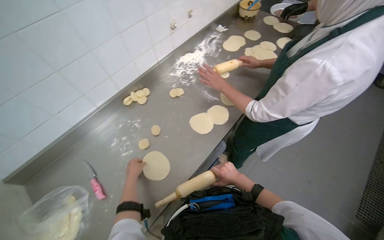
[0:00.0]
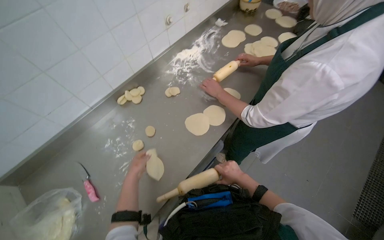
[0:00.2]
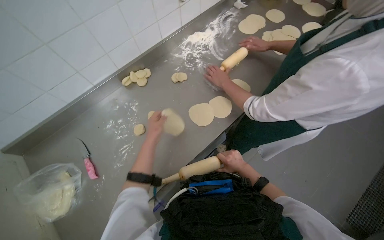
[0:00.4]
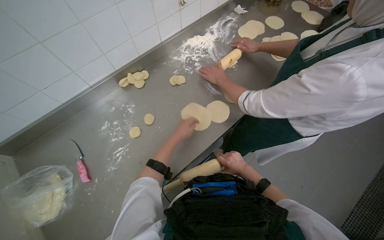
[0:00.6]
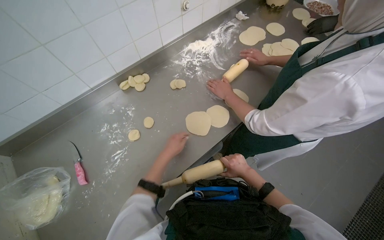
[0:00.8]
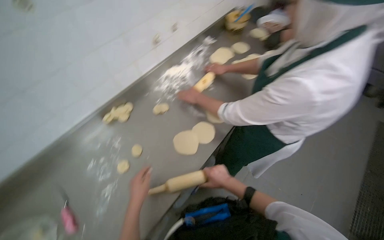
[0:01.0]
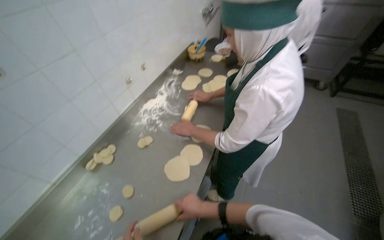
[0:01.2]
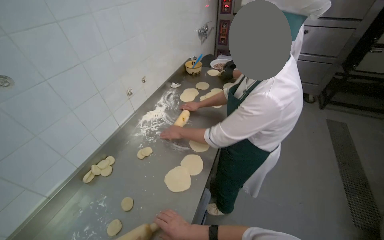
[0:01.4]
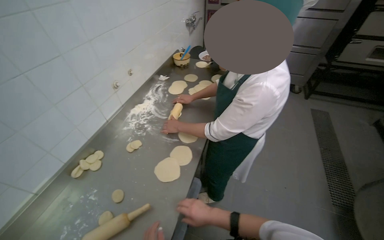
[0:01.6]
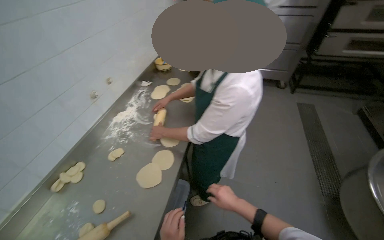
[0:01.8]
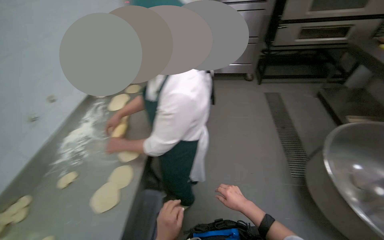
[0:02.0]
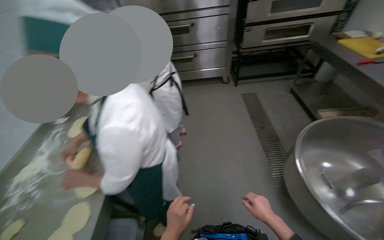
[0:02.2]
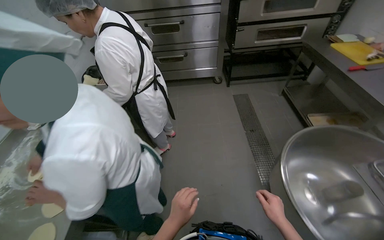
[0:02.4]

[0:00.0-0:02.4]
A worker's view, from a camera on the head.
Job: preparing food.
The whole recording: Rolling dough pieces with rolling pin. The worker rolls small pieces of dough into flat circles using a rolling pin on a metal counter.
0:00.0 to 0:01.2: The view tips upward by roughly 10 degrees.
0:01.2 to 0:02.4: The wearer moves to the right, approximately 50 cm. The wearer's head swings some 25 degrees to the right.

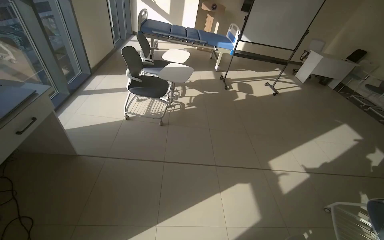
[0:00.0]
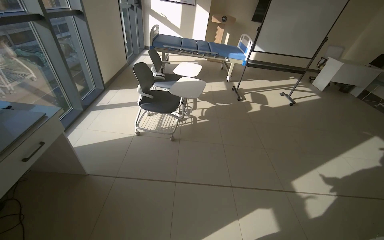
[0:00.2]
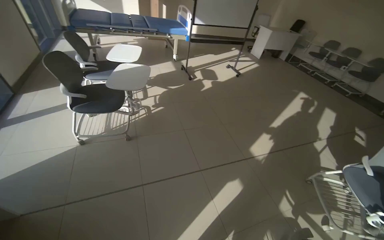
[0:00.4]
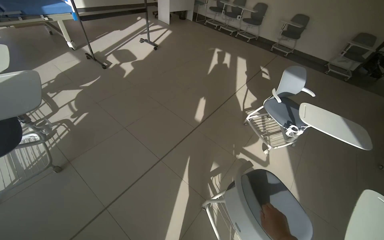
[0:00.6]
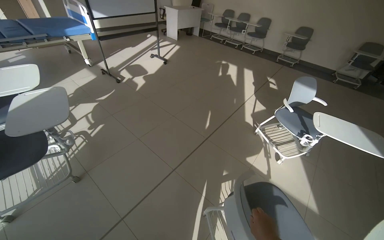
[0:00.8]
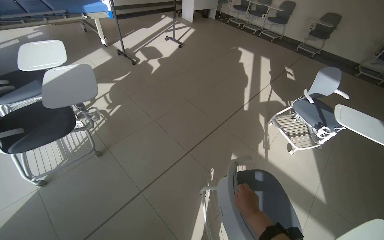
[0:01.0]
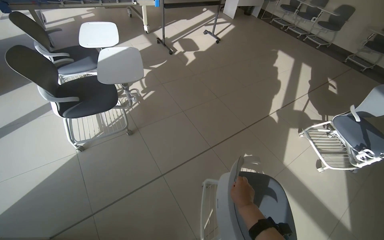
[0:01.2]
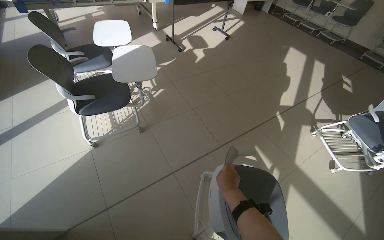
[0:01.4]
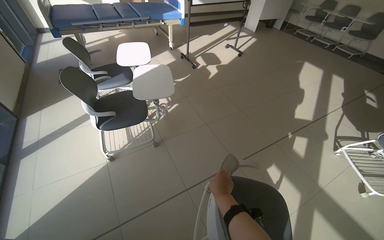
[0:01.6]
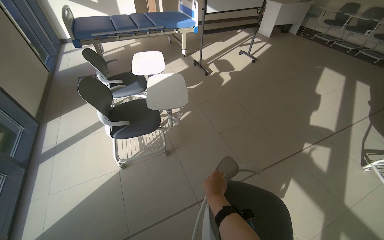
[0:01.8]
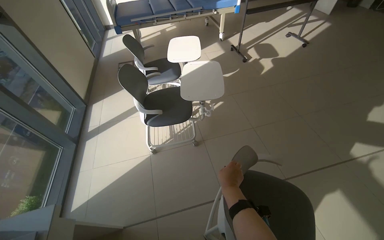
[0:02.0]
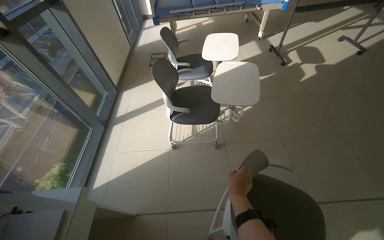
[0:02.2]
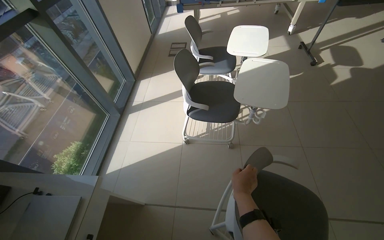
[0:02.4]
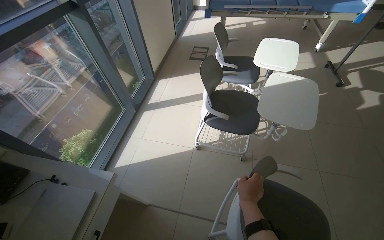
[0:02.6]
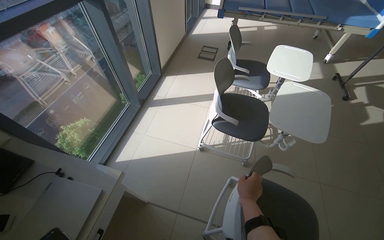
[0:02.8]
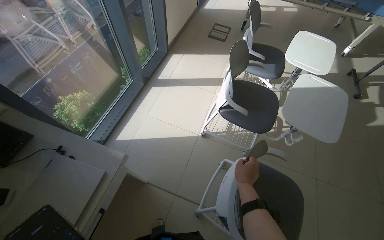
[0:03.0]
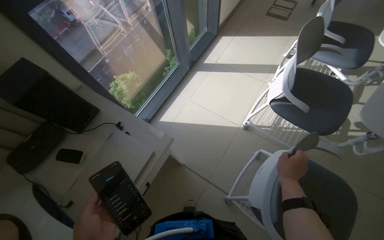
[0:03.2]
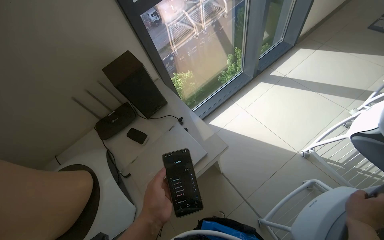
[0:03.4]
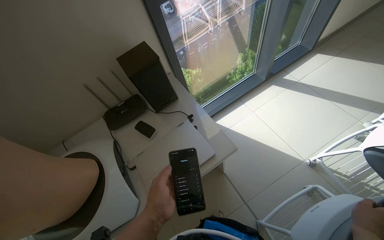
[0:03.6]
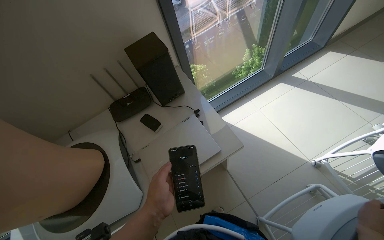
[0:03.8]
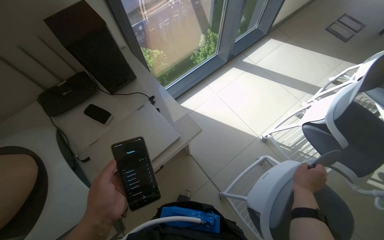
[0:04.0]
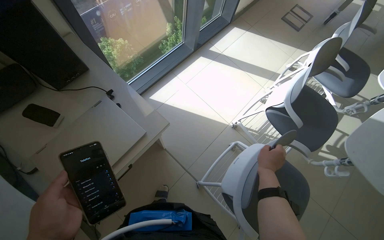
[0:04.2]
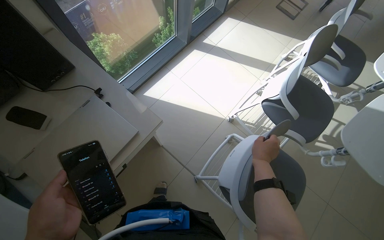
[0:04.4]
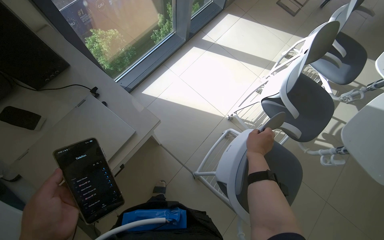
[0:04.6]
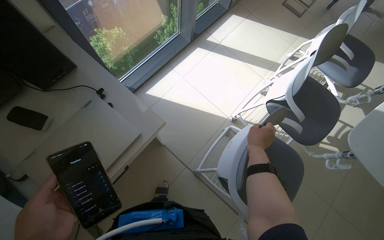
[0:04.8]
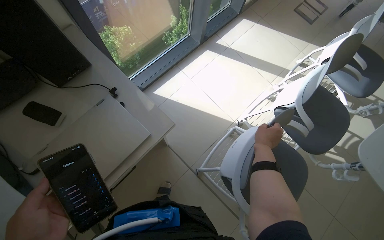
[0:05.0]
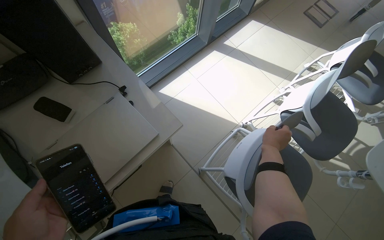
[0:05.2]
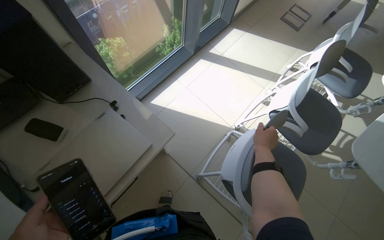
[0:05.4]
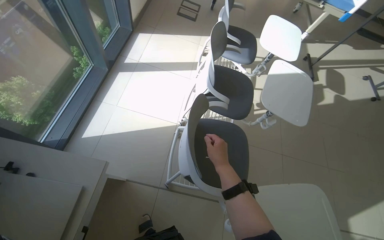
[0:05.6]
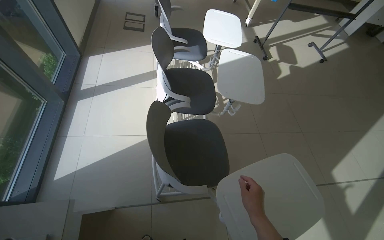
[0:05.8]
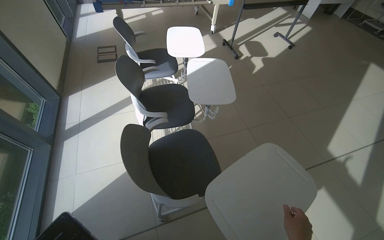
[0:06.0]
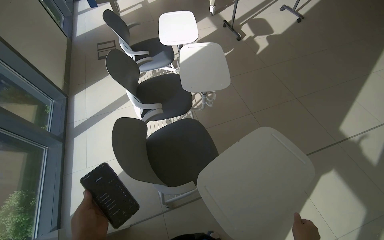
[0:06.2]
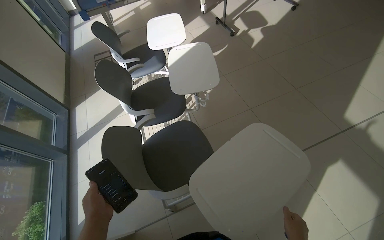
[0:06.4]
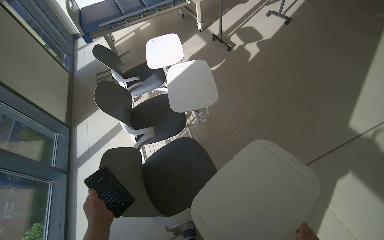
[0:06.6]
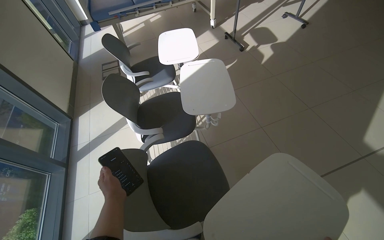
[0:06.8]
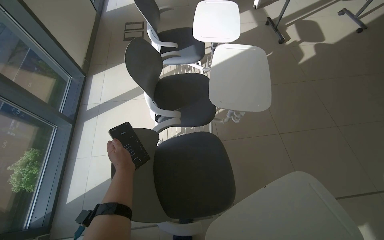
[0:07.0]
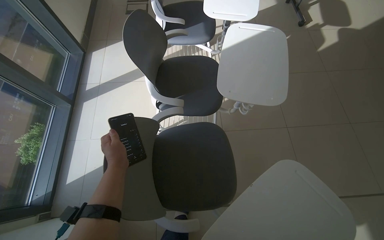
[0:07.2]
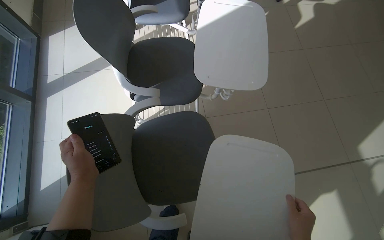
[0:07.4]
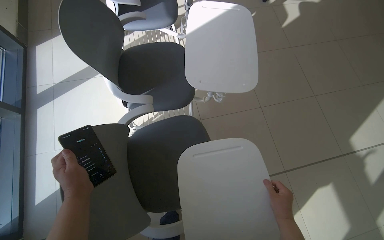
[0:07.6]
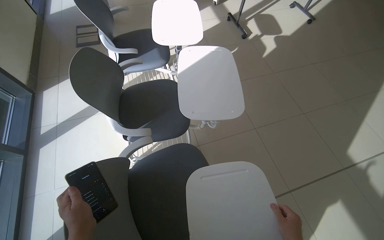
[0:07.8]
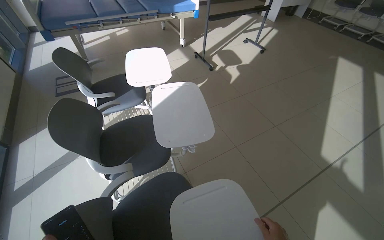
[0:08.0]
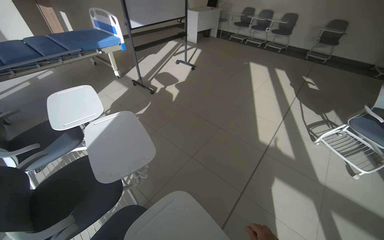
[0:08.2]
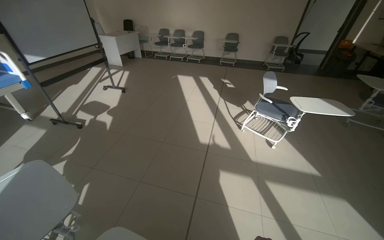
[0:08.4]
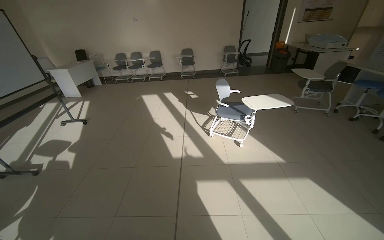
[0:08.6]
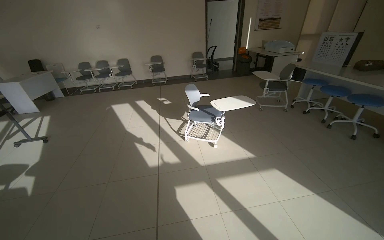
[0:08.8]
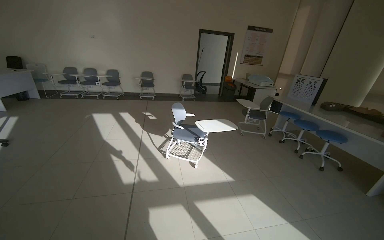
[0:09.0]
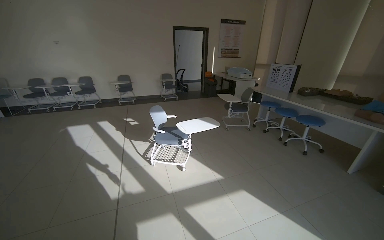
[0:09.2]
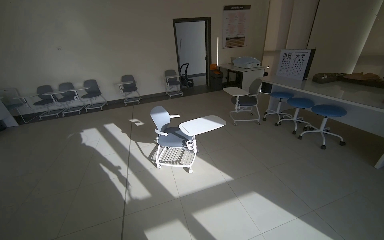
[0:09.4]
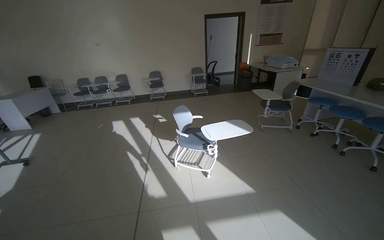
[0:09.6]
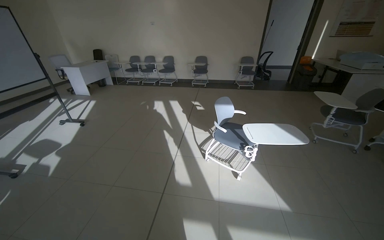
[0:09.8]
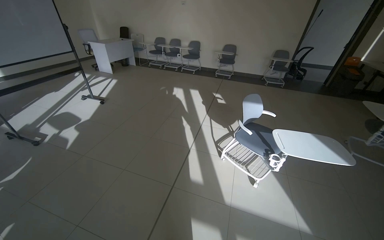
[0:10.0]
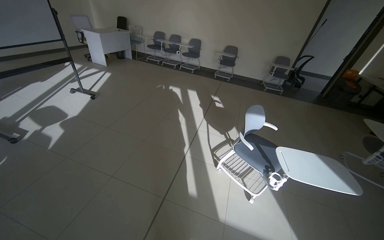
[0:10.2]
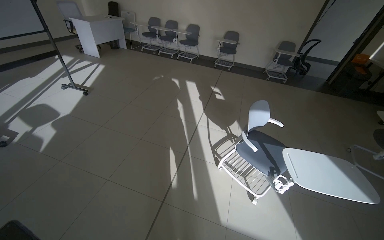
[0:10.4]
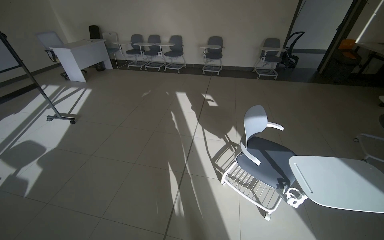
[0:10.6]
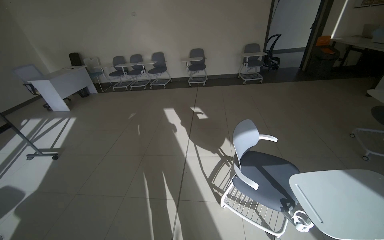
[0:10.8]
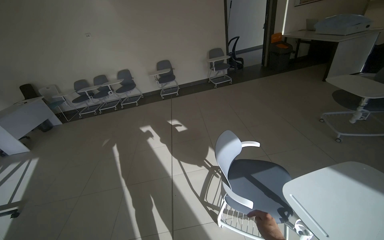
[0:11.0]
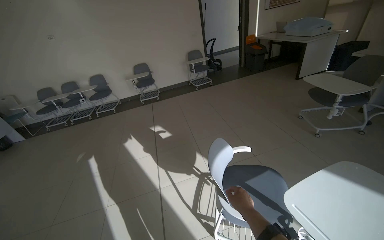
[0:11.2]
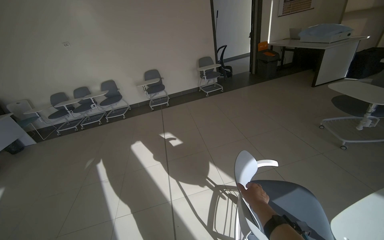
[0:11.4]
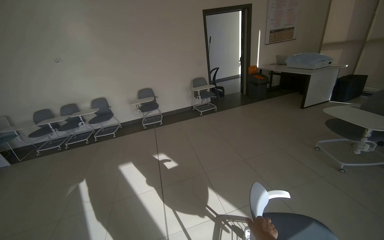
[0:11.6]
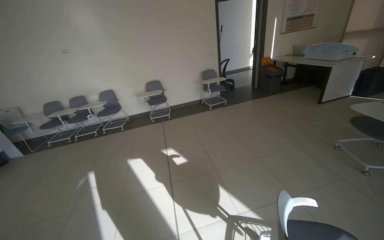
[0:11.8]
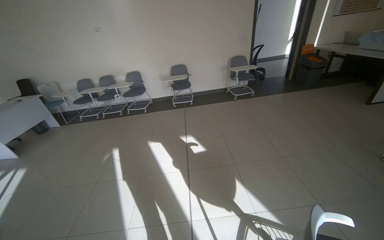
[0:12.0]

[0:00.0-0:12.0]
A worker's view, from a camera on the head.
Job: organizing items.
The whole recording: Arranging chairs with attached desks. The worker arranges chairs with attached desks in the room.
0:00.0 to 0:01.6: The wearer moves about 60 cm. The wearer looks some 25 degrees further to the right.
0:01.6 to 0:03.0: The camera travels approximately 40 cm. The wearer looks some 50 degrees further to the left. The view tilts some 15 degrees downward.
0:03.0 to 0:04.4: The camera pitches downward, by roughly 20 degrees.
0:04.4 to 0:06.0: The wearer looks about 60 degrees further to the right.
0:06.0 to 0:07.6: The view tips downward by roughly 20 degrees.
0:07.6 to 0:09.0: The head travels some 60 cm. The wearer looks some 85 degrees further to the right. The camera pitches upward, by approximately 50 degrees.
0:09.0 to 0:10.4: The wearer moves about 80 cm. The wearer's head swings roughly 30 degrees to the left. The view tilts approximately 20 degrees downward.
0:10.4 to 0:12.0: The head travels approximately 1 m.

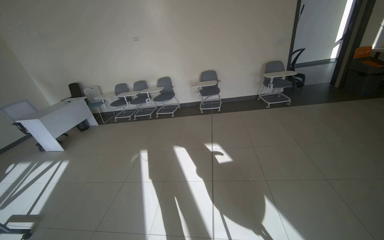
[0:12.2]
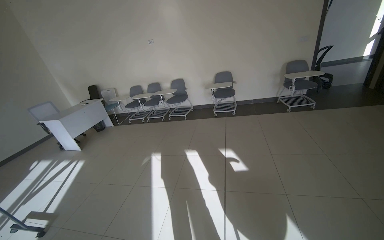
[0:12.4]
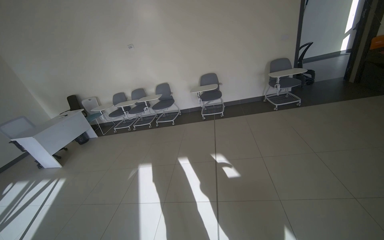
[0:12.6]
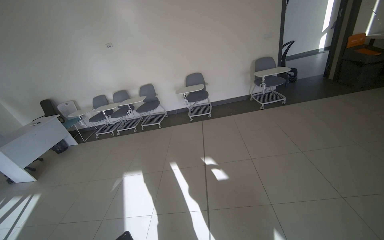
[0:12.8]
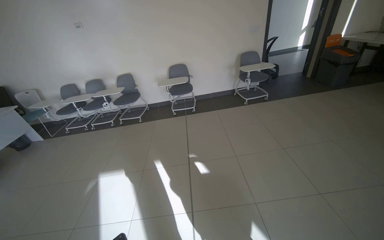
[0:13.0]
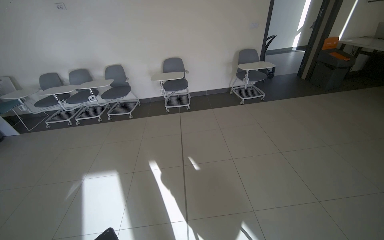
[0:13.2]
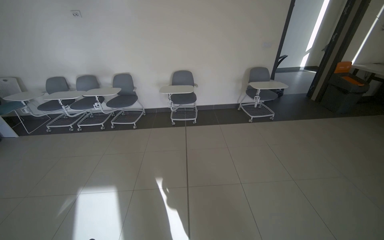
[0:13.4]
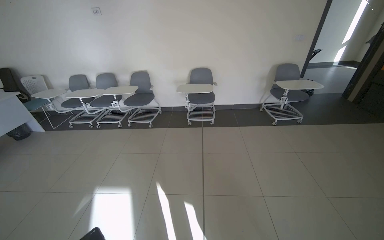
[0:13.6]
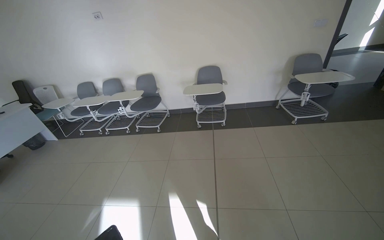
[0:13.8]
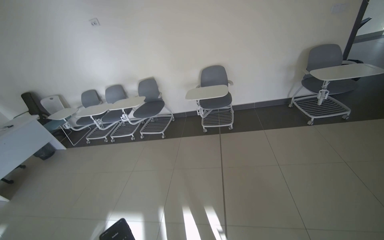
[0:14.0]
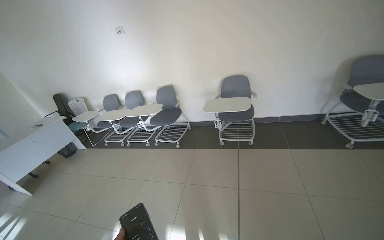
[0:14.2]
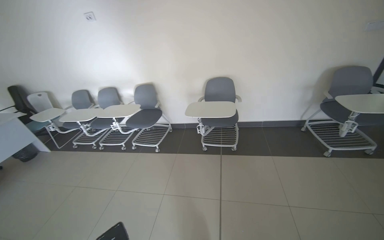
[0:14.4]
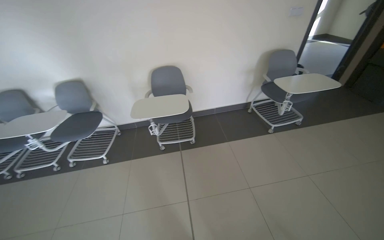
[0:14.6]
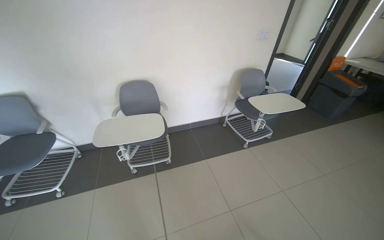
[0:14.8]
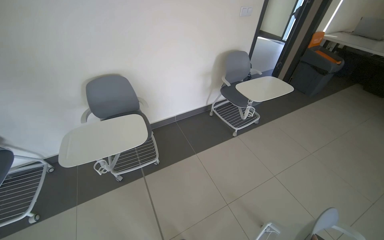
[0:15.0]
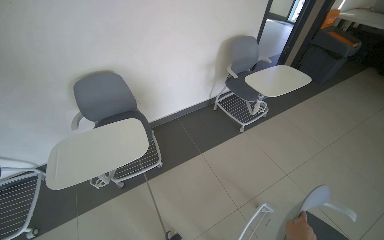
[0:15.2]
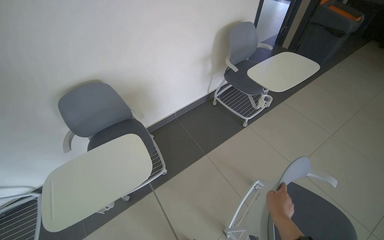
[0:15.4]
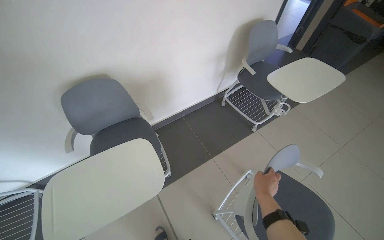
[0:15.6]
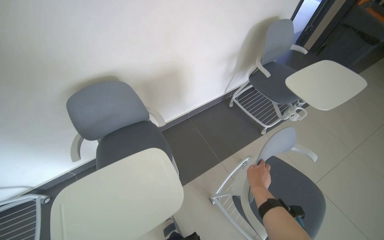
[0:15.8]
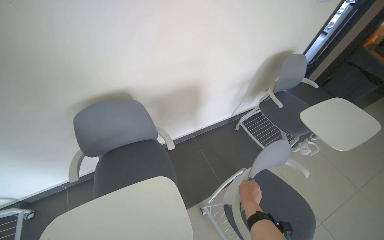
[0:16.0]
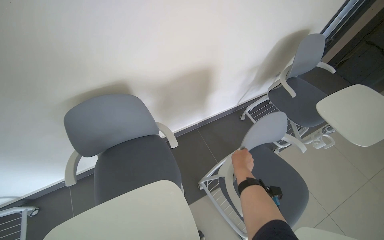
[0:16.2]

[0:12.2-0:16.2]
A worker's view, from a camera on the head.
Job: organizing items.
The whole recording: Arranging chairs with attached desks. The worker arranges chairs with attached desks in the room.
0:12.2 to 0:13.6: The camera is carried approximately 1 m.
0:13.6 to 0:14.8: The head travels approximately 1 m. The wearer's head swings about 20 degrees to the right.
0:14.8 to 0:16.2: The head travels approximately 1 m. The camera pitches downward, by some 20 degrees.
